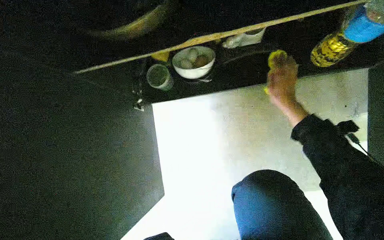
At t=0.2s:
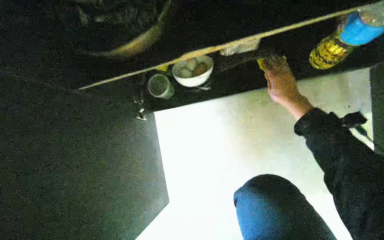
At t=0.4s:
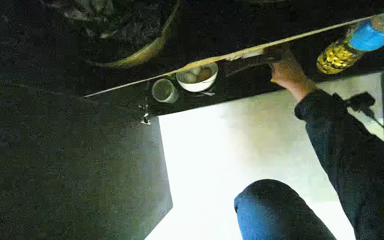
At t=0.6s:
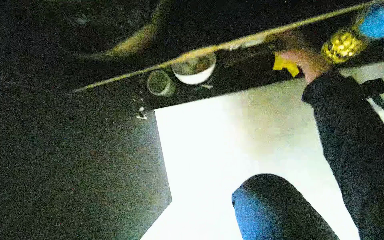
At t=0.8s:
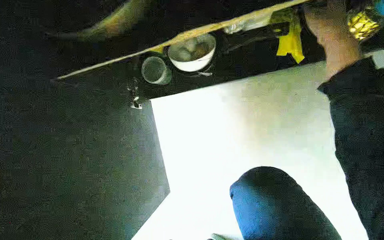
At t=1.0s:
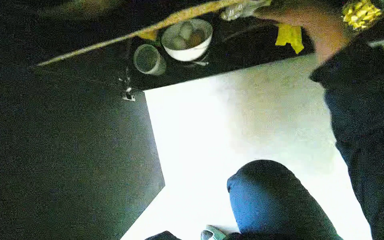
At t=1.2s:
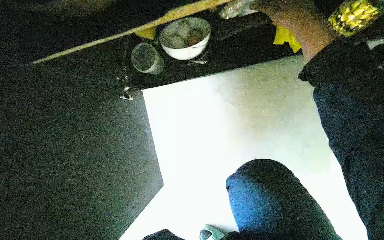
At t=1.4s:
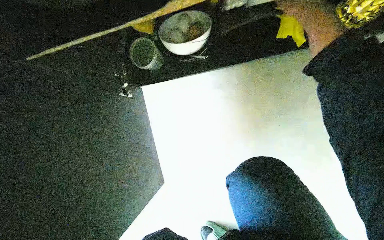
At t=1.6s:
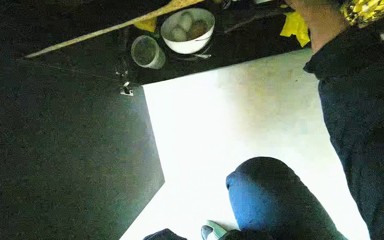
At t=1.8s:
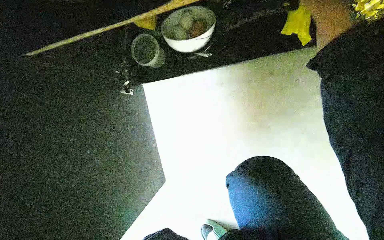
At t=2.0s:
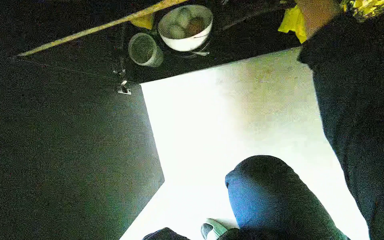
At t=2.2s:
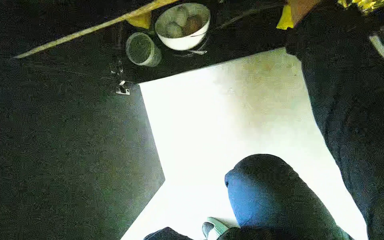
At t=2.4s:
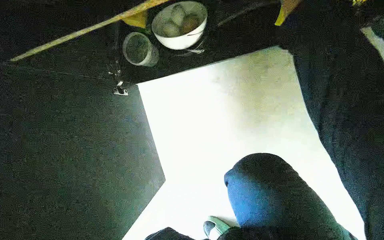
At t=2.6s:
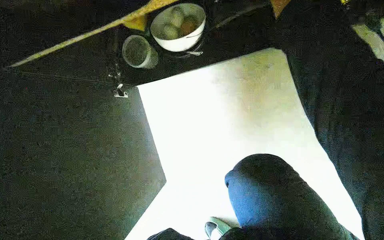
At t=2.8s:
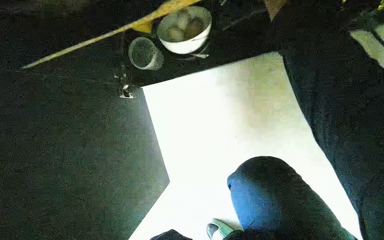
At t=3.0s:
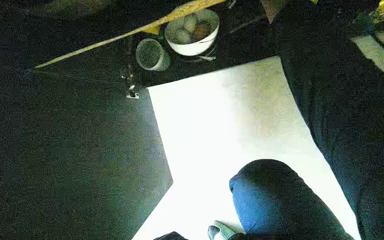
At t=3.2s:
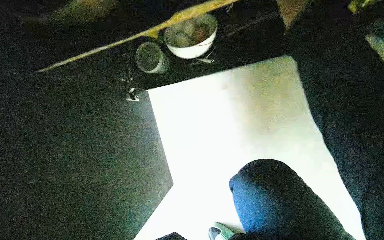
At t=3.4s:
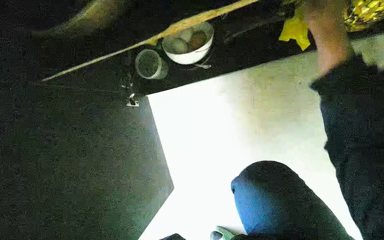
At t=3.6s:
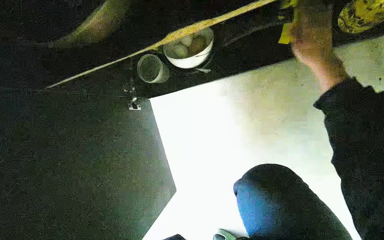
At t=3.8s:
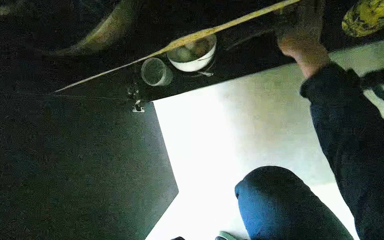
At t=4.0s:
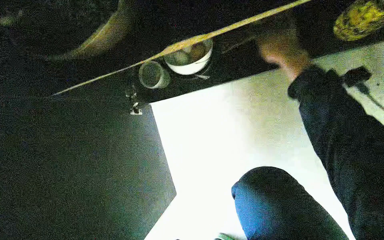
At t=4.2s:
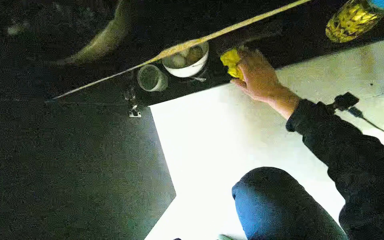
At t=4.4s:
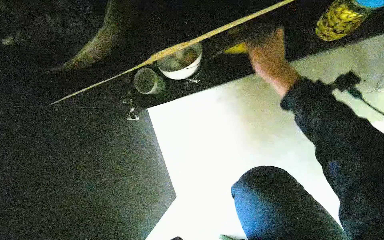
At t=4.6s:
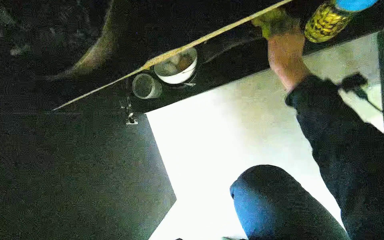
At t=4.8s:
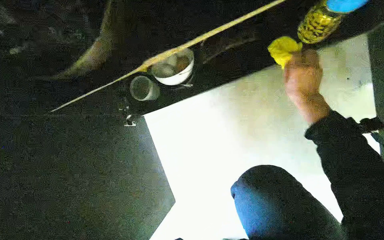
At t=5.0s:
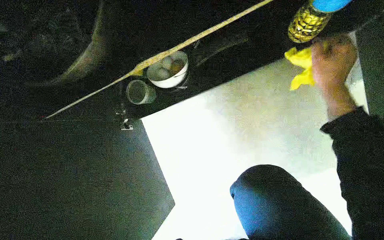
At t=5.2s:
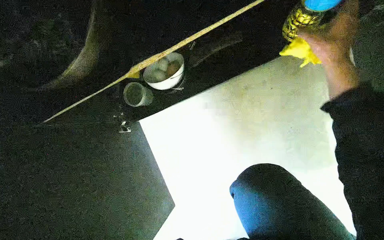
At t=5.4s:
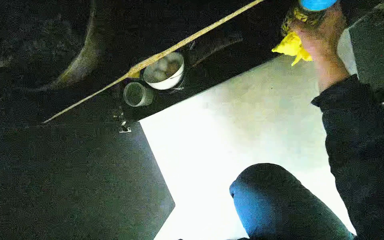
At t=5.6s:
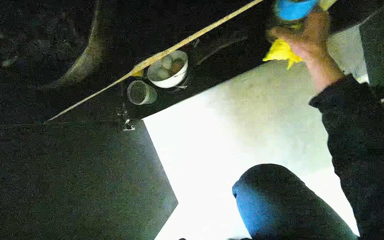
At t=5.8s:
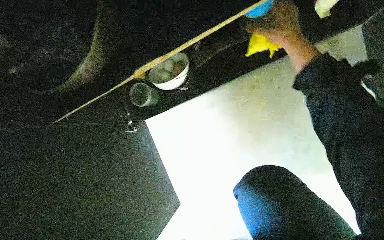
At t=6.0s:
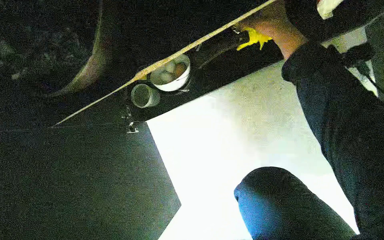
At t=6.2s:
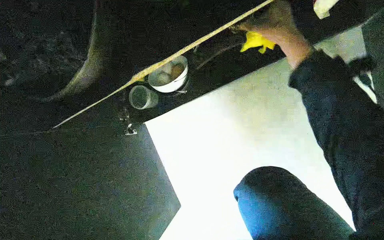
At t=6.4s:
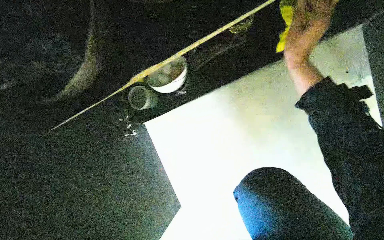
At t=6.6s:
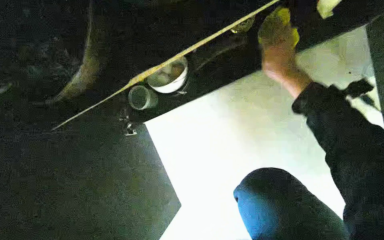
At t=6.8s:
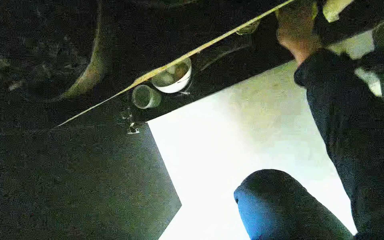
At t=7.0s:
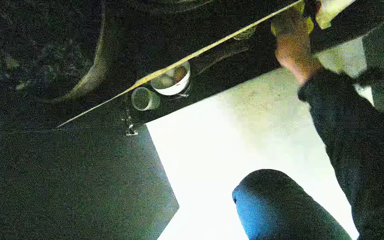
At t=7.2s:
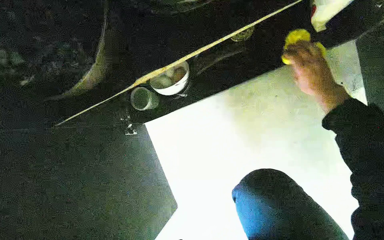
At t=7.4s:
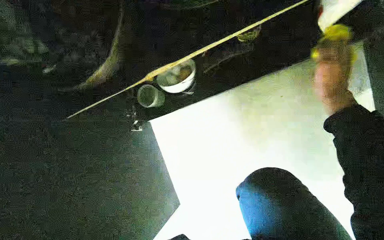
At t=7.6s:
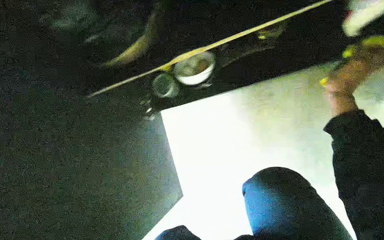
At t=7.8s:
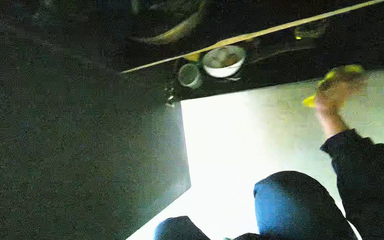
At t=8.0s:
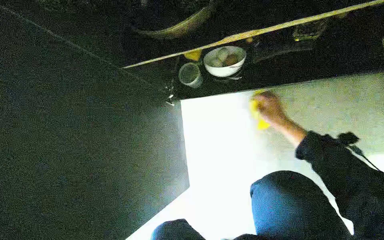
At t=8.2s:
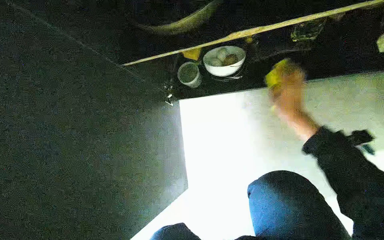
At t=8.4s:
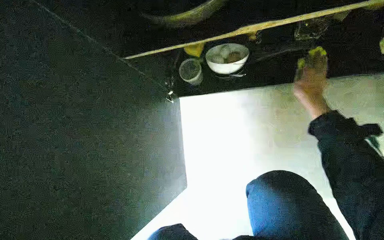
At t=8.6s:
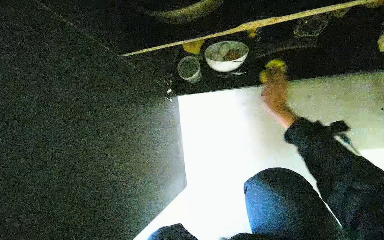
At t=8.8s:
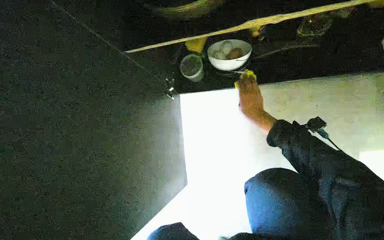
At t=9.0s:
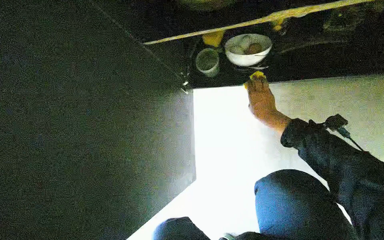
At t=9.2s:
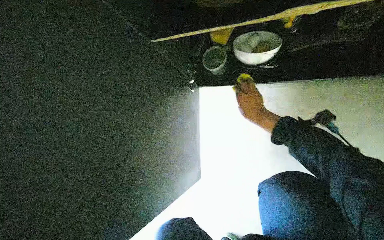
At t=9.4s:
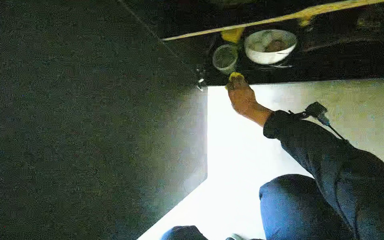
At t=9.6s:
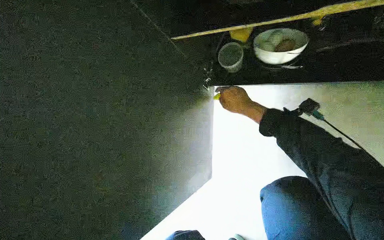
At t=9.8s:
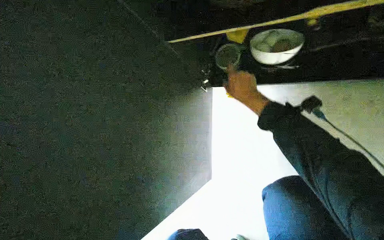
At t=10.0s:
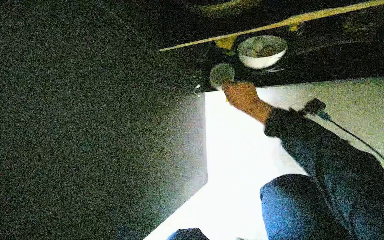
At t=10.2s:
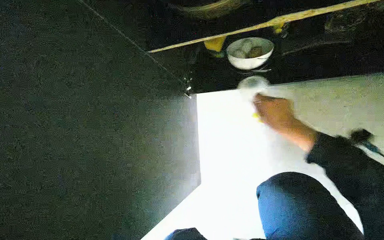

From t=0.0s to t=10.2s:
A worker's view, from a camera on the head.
Job: cleaning kitchen.
The whole recording: Cleaning inside kitchen cabinet. The worker wipes the inside of the kitchen cabinet and its contents with a yellow cloth.
From t=0.0s to t=1.4s: The right hand moves up the picture and nearer to the camera, roughly 15 cm.
From t=5.8s to t=7.2s: The right hand travels to the right and down the picture by approximately 15 cm.
From t=7.2s to t=8.8s: The right hand moves left and right over about 20 cm, changing direction 2 times.
From t=8.8s to t=10.2s: The right hand heads nearer to the camera, covering about 10 cm.

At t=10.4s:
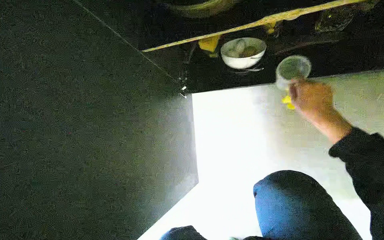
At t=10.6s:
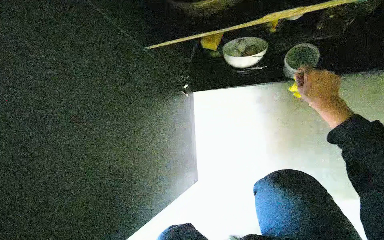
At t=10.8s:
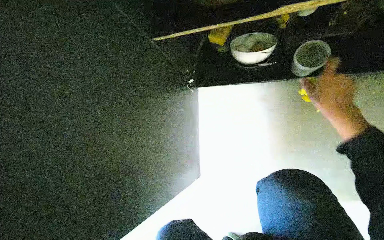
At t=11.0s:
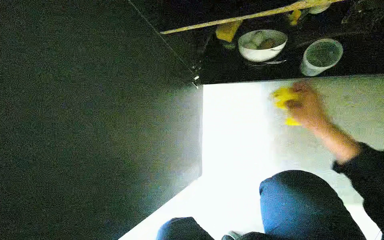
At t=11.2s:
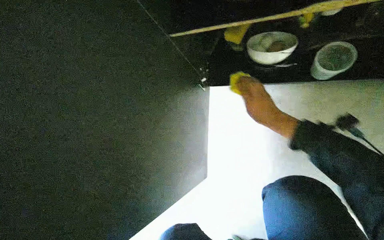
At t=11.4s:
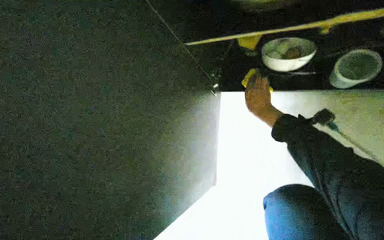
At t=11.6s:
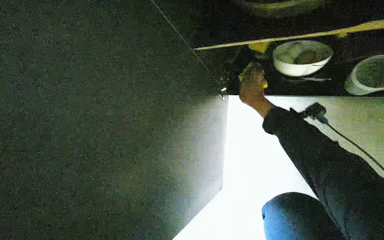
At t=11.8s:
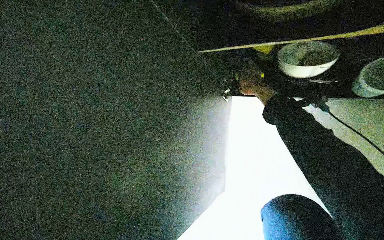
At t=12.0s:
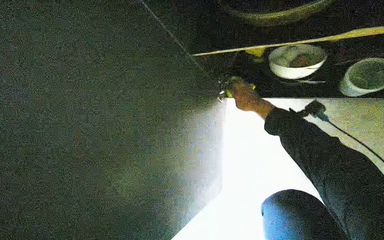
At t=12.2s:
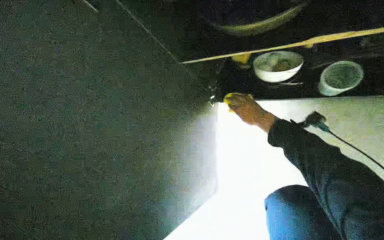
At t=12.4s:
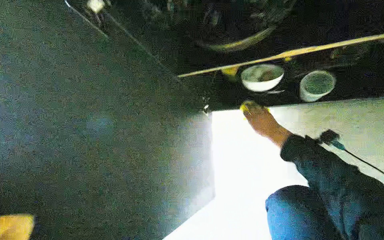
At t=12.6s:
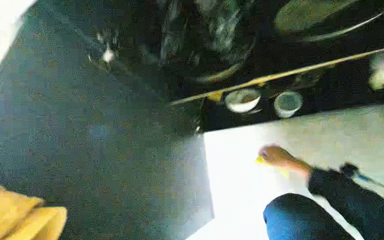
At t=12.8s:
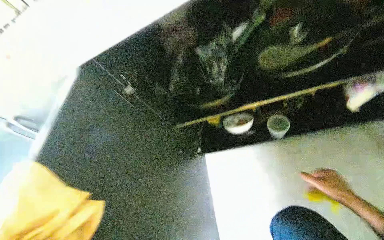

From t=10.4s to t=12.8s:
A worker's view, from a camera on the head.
Job: cleaning kitchen.
The whole recording: Cleaning inside kitchen cabinet. The worker wipes the inside of the kitchen cabinet and its contents with a yellow cloth.
From t=10.4s to t=11.6s: The right hand shifts some 35 cm farther from the camera, to the left and up the picture.
From t=11.6s to t=12.8s: The camera is aimed about 20 degrees further to the right. The right hand travels down the picture, to the right and nearer to the camera by about 35 cm.

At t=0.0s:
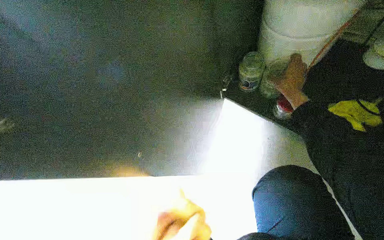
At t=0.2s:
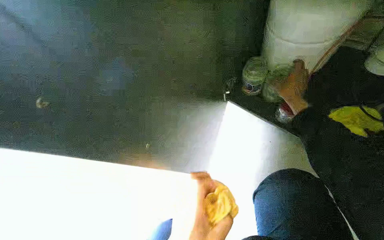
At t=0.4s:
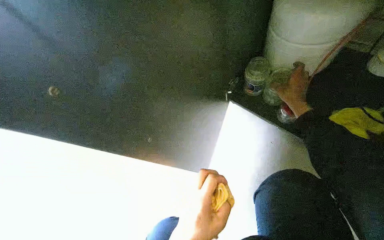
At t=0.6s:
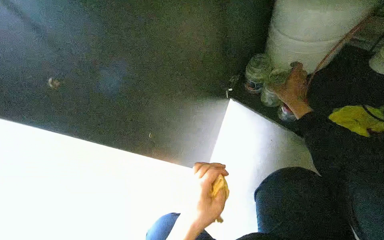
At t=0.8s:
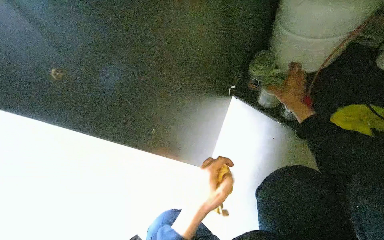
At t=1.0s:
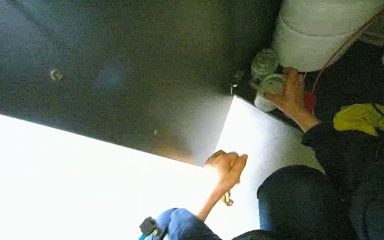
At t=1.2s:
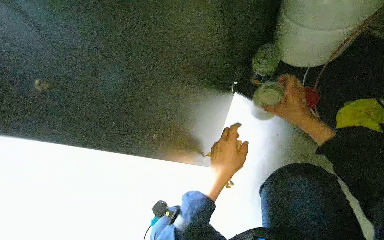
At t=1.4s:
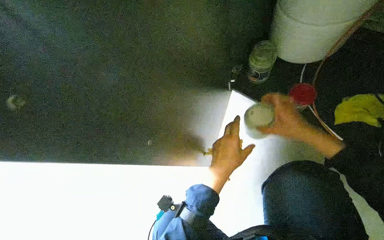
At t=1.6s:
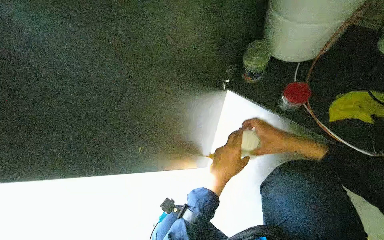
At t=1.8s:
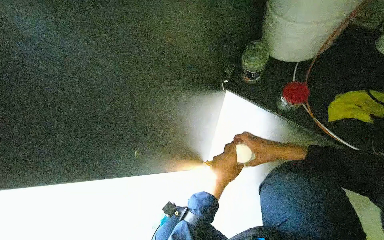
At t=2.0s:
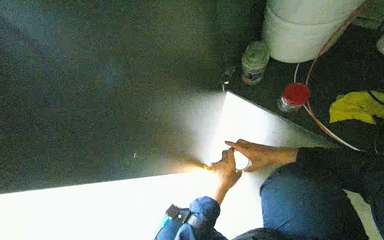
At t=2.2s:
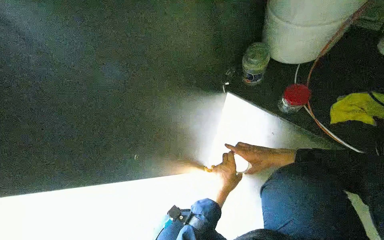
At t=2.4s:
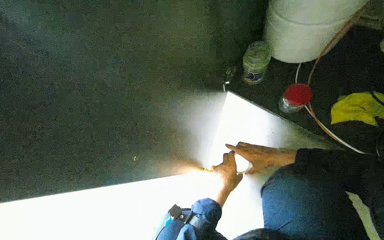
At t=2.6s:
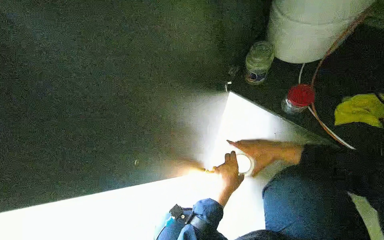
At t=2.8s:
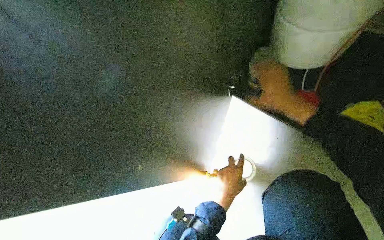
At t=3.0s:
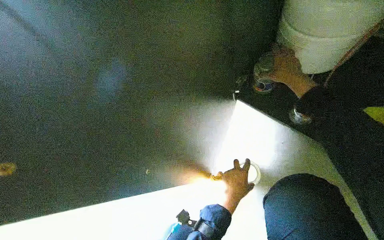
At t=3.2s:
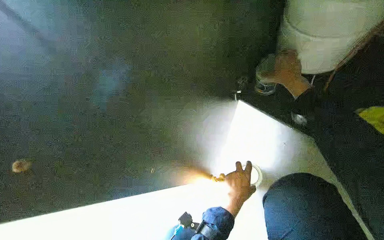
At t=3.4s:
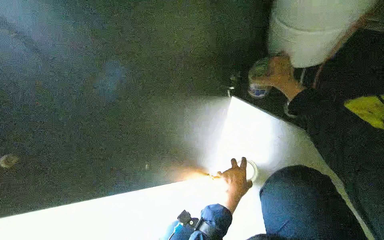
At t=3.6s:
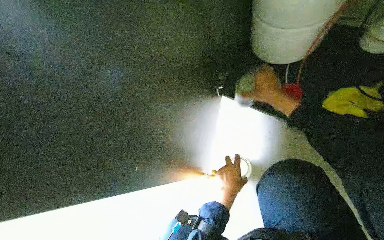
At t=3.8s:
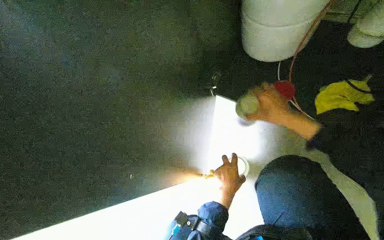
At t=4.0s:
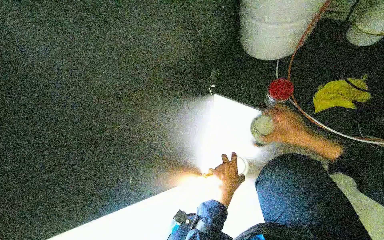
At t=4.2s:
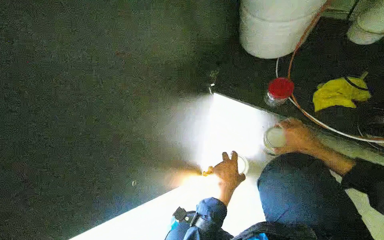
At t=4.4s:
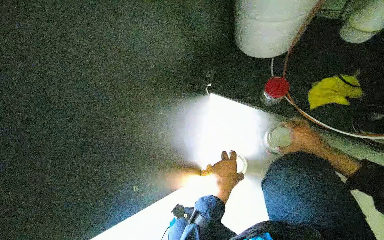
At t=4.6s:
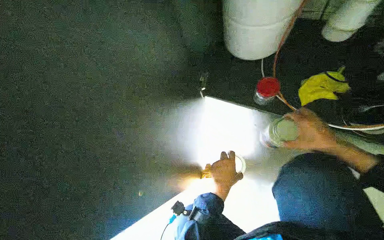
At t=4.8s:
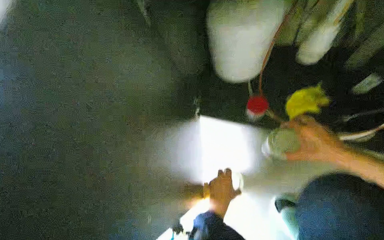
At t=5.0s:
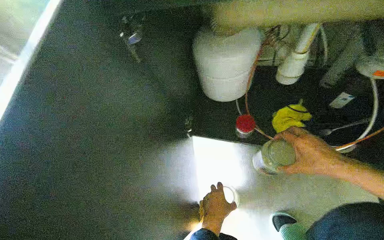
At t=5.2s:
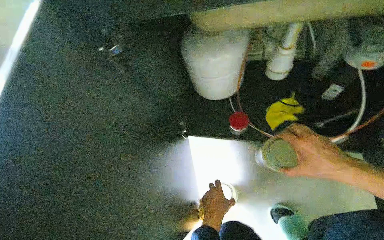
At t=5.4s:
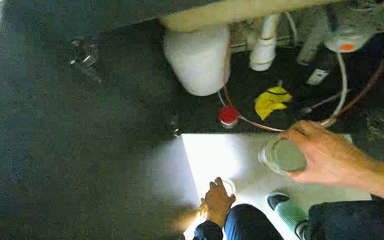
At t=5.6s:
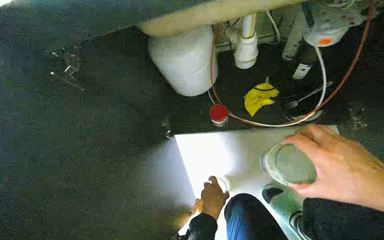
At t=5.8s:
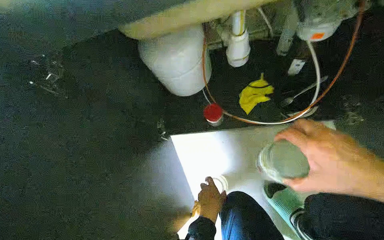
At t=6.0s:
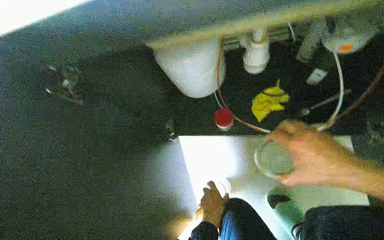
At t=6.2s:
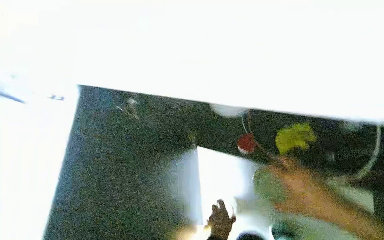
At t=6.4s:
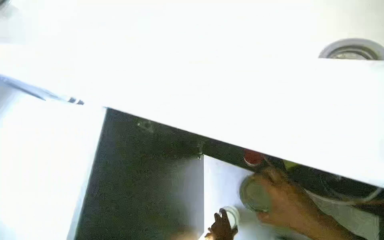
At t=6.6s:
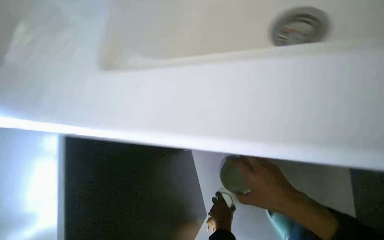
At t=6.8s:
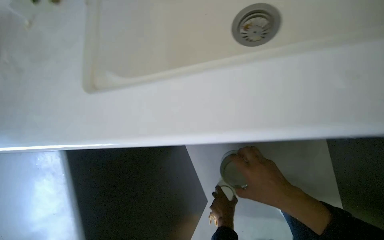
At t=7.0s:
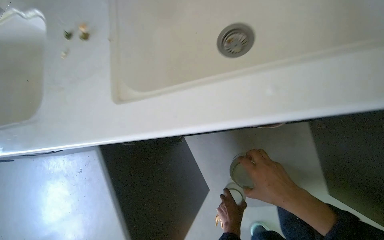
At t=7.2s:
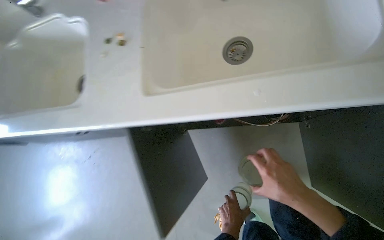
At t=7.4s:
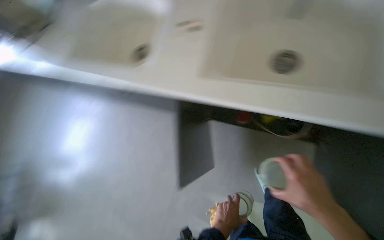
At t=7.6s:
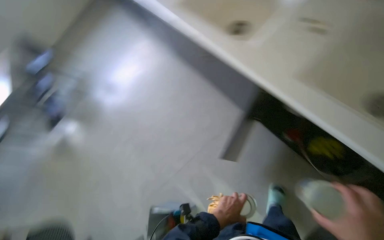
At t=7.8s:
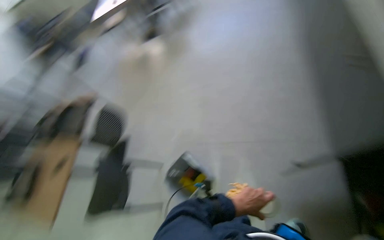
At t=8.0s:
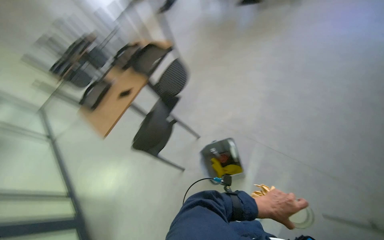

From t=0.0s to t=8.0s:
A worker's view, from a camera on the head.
Job: cleaning kitchen.
The whole recording: Unloading items from cabinet. The worker unloads various items from the cabinet under the sink and places them on the table.
From t=1.6s to t=3.2s: The right hand shifts approximately 30 cm up the picture.
From t=3.2s to t=4.8s: The camera pitches upward, by some 15 degrees. The right hand moves down the picture and nearer to the camera, roughly 40 cm.
From t=6.4s to t=8.0s: The wearer looks approximately 95 degrees further to the left. The view tilts approximately 30 degrees downward.
